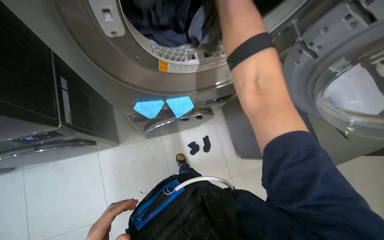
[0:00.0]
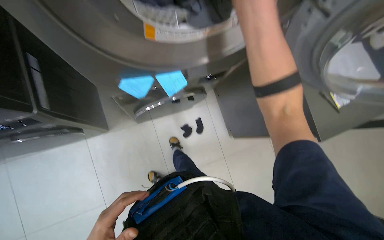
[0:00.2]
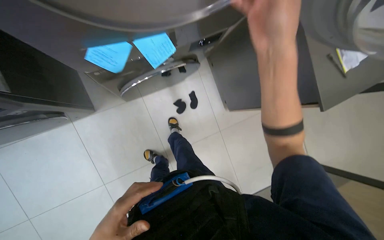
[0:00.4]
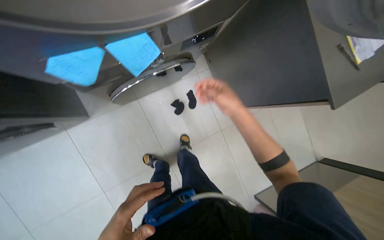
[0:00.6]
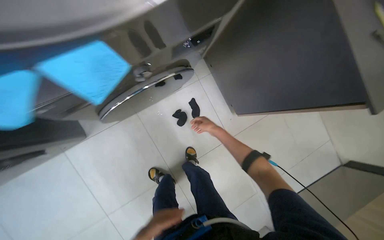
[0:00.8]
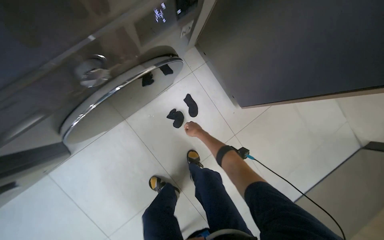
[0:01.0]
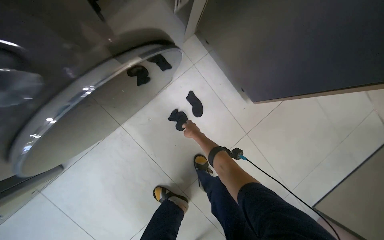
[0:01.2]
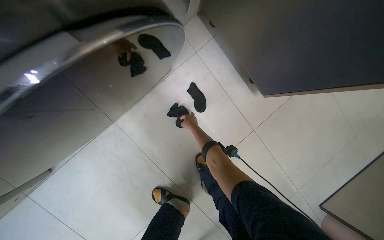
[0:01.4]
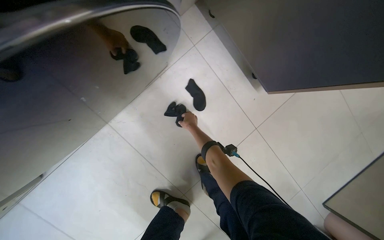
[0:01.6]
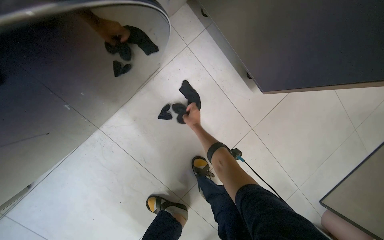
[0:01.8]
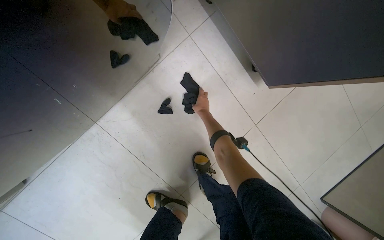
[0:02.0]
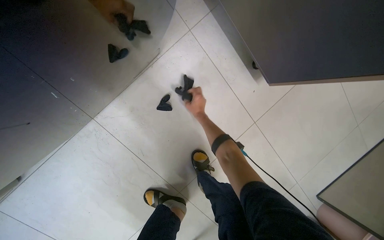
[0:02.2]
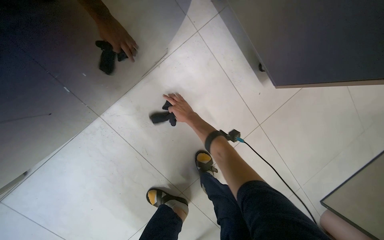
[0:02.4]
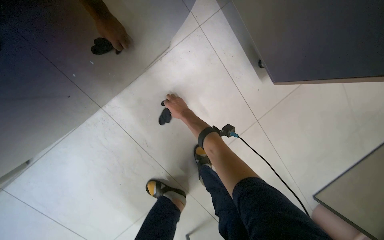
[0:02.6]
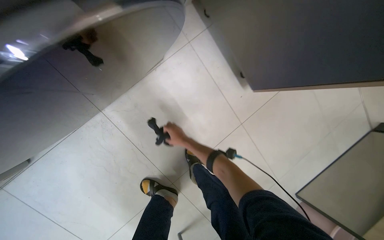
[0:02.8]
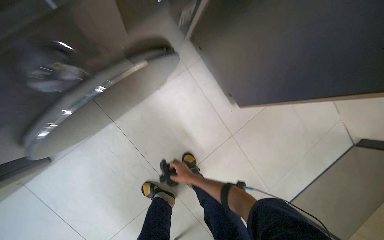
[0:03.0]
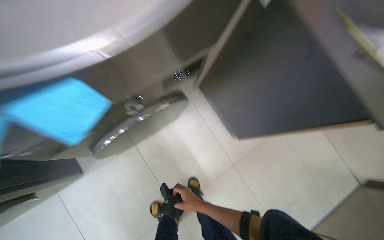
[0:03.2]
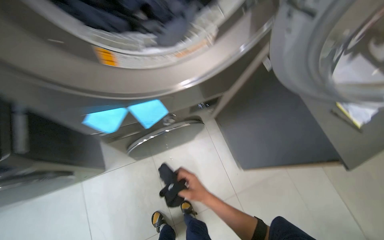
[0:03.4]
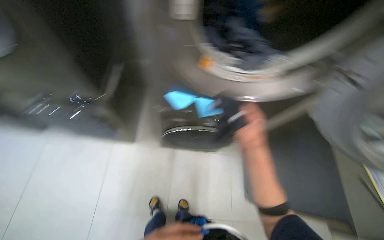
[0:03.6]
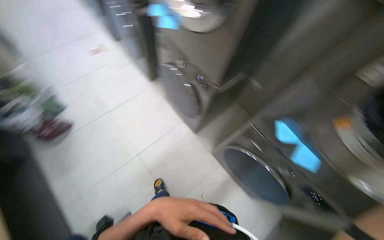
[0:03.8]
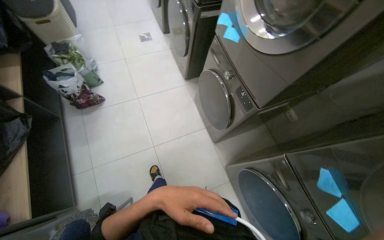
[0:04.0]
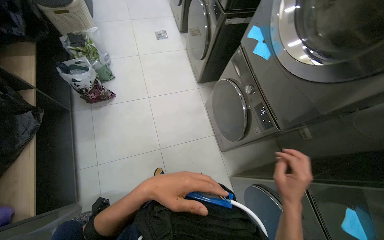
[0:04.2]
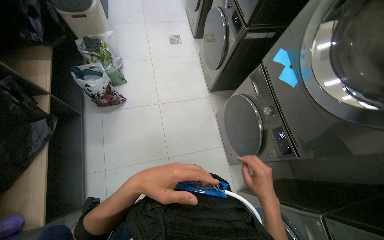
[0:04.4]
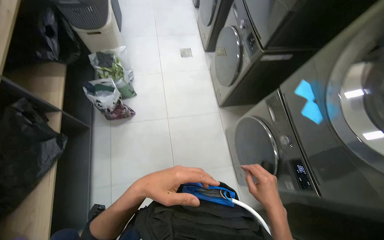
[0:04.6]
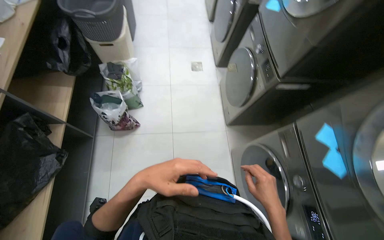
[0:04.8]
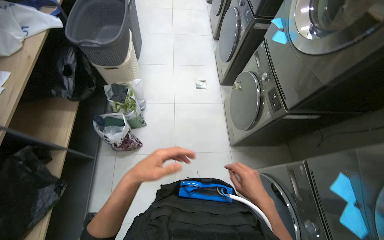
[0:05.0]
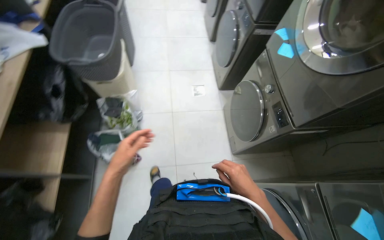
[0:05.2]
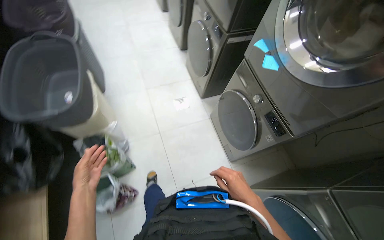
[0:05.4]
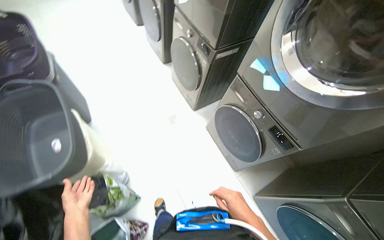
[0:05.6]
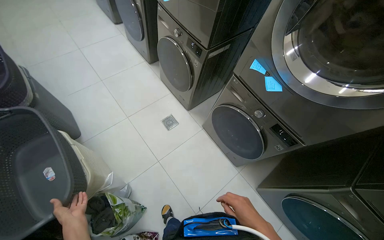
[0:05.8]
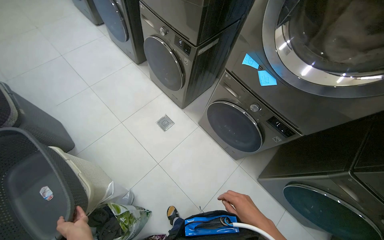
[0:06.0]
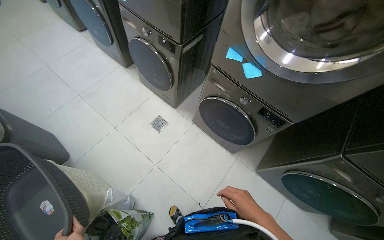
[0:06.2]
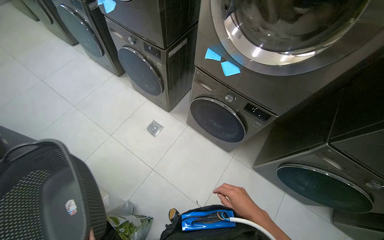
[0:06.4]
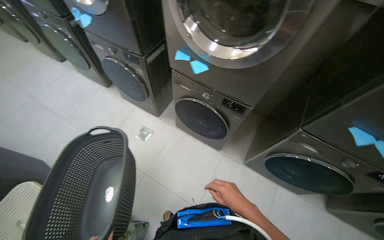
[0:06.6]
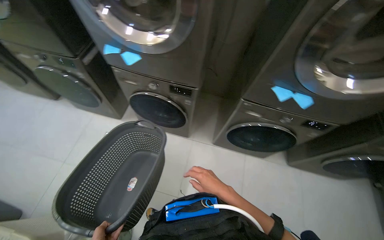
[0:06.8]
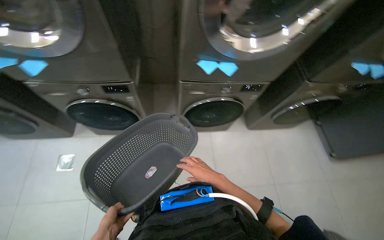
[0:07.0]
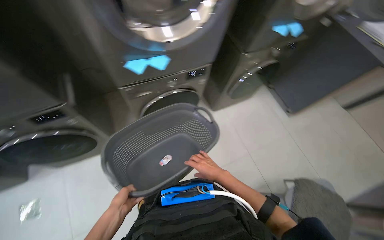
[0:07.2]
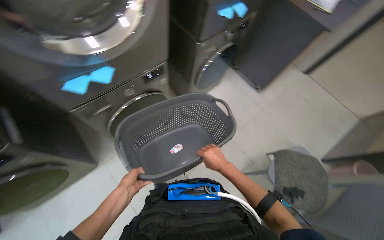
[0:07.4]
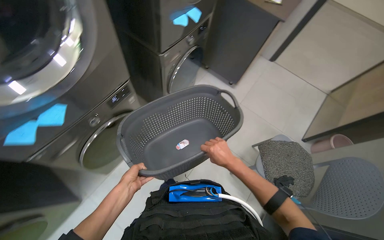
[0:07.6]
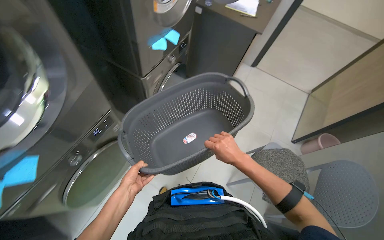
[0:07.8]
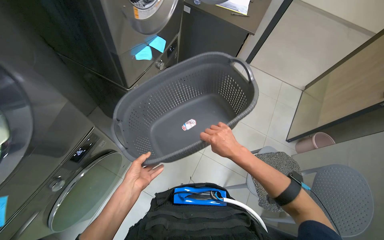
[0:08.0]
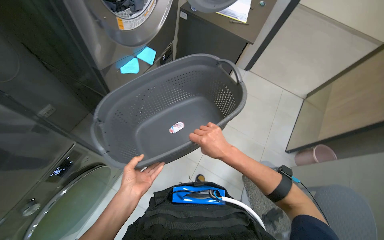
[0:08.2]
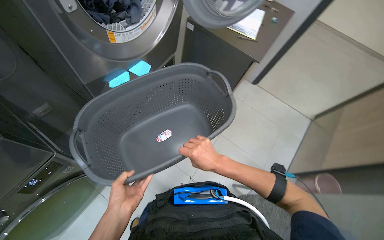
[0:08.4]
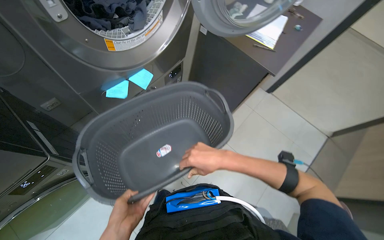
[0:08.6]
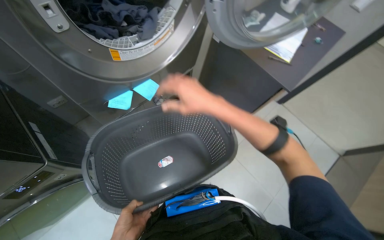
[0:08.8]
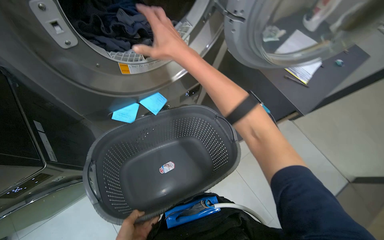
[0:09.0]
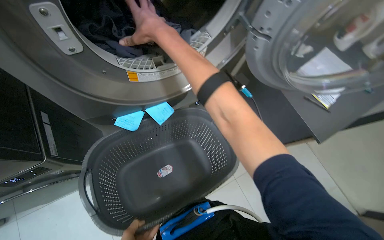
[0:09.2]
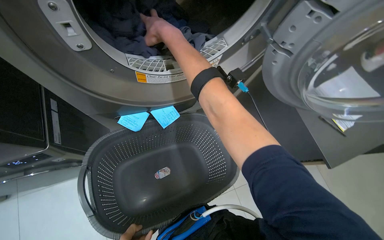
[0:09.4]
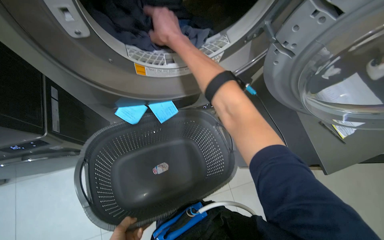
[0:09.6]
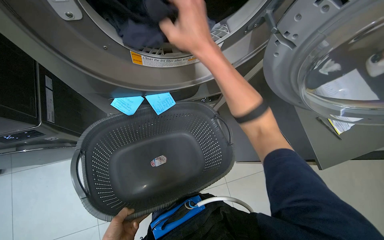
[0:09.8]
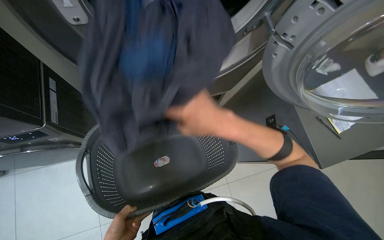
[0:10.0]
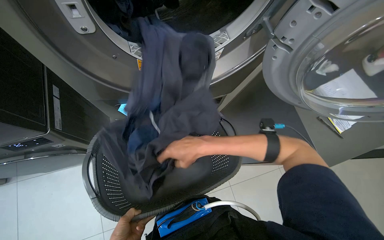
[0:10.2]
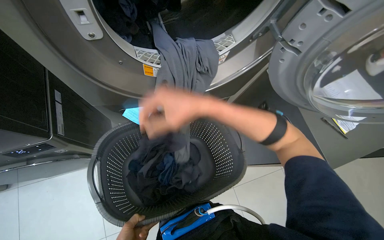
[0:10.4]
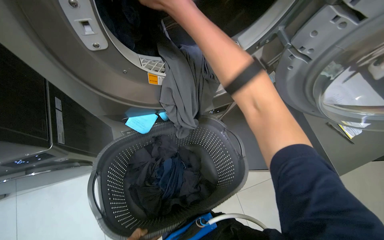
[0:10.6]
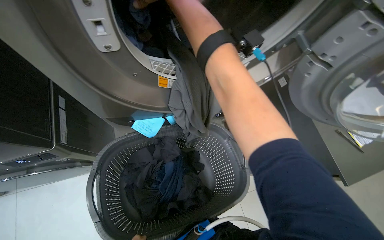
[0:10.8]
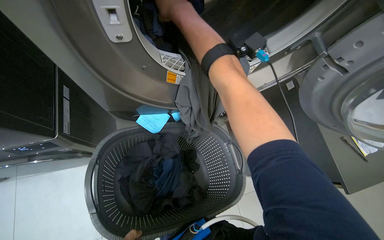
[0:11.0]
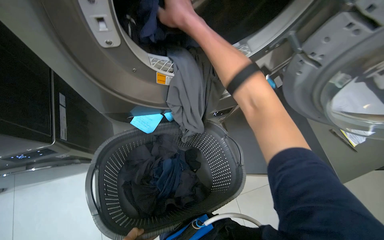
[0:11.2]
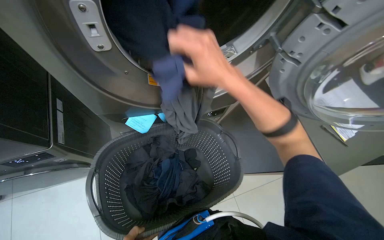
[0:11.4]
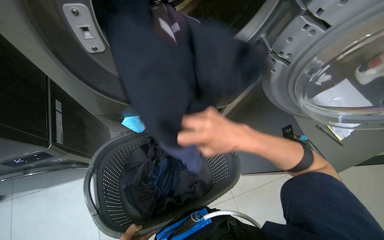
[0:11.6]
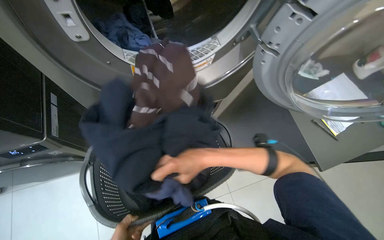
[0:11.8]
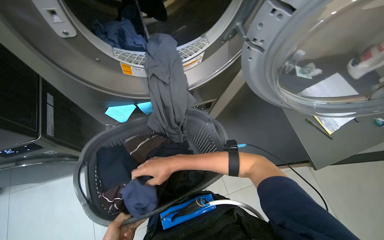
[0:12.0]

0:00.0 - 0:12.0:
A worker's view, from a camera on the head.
Job: managing laundry.
The whole recording: Unloading dryer and collecting clothes. The worker unloads clothes from the dryer into a laundry basket and cleans the lint filter.
0:00.0 - 0:01.6: The camera travels approximately 70 cm. The camera pitches downward, by about 25 degrees.
0:01.6 - 0:03.0: The right hand shifts about 25 cm down the picture.
0:03.0 - 0:04.4: The camera travels approximately 80 cm. The wearer looks about 105 degrees further to the left. The view tilts some 30 degrees upward.
0:04.4 - 0:06.0: The camera travels roughly 1 m. The head rotates approximately 35 degrees to the right.
0:06.0 - 0:07.6: The wearer moves approximately 90 cm. The wearer looks some 100 degrees further to the right.
0:07.6 - 0:09.0: The head travels approximately 60 cm.
0:09.0 - 0:10.4: The right hand goes up and down the picture, approximately 30 cm each way, reversing 2 times.

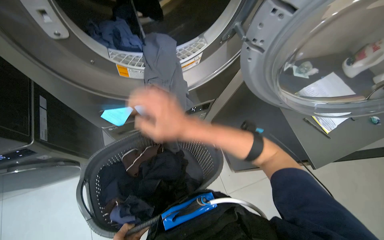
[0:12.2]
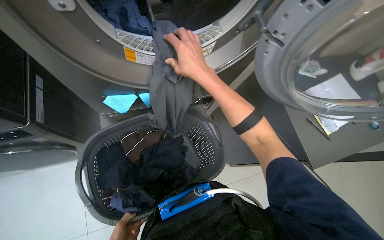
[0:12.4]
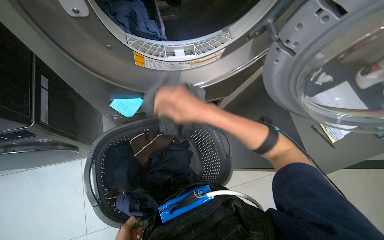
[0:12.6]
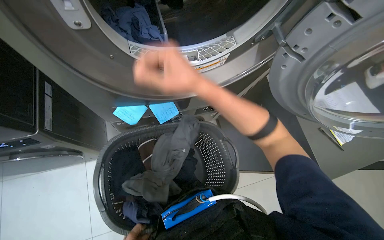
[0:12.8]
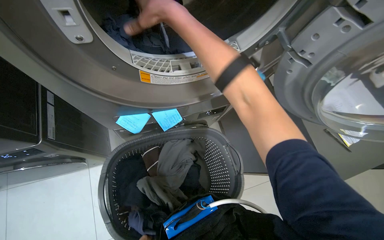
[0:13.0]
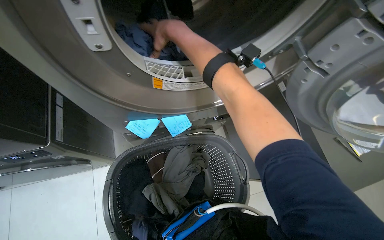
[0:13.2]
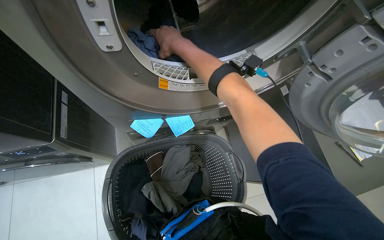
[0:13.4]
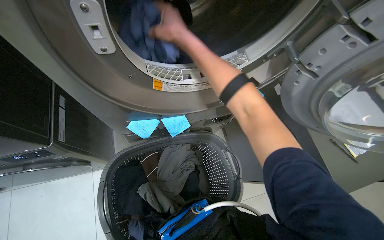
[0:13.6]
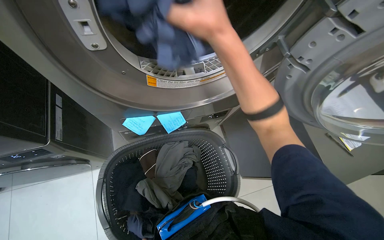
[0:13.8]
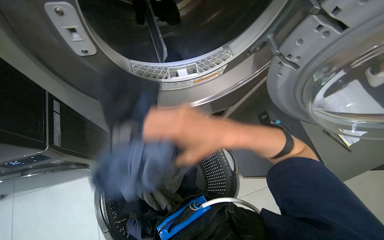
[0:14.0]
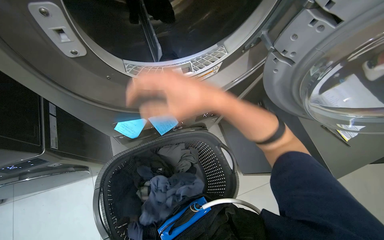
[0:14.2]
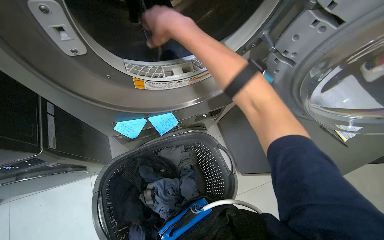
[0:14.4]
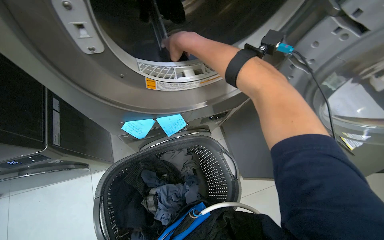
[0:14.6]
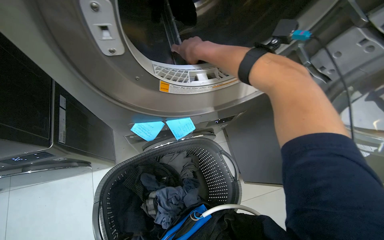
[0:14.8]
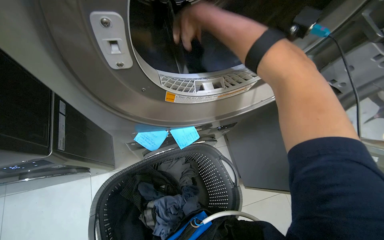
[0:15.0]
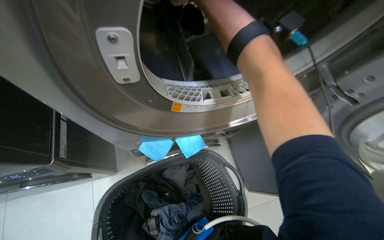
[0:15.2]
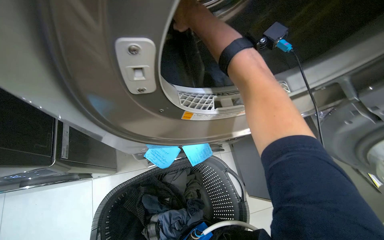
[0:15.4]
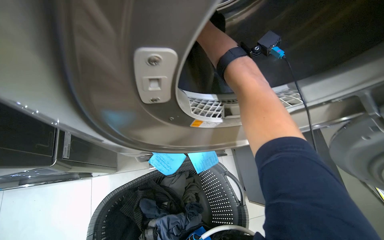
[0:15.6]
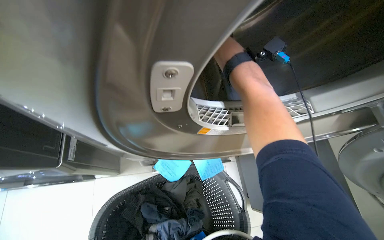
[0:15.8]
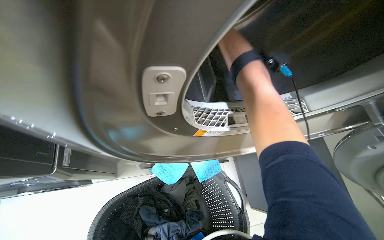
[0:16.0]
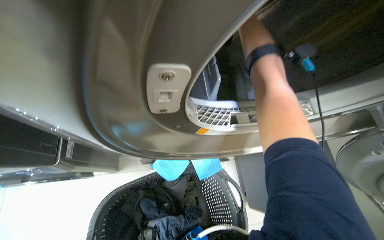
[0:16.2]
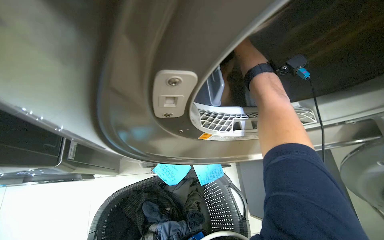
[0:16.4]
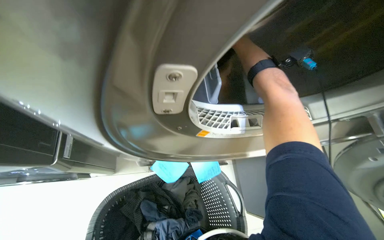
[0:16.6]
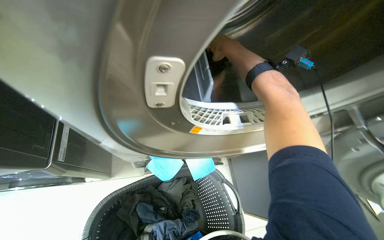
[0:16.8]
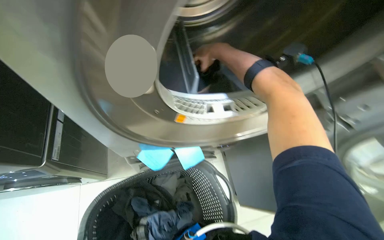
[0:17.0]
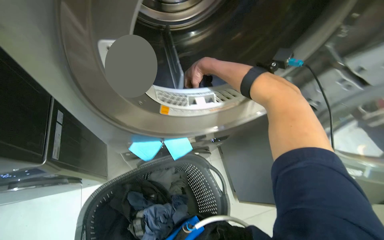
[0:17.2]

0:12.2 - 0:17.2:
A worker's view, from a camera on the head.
Job: managing laundry.
The whole recording: Unloading dryer and collecting clothes. The worker unloads clothes from the dryer into a laundry basket and cleans the lint filter.
0:12.2 - 0:13.8: The right hand goes up and down the picture, approximately 25 cm each way, reversing 3 times.

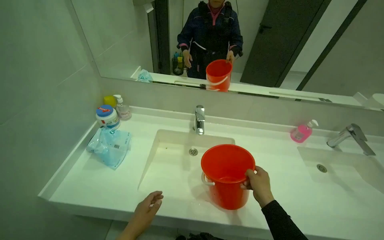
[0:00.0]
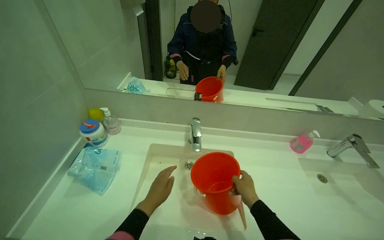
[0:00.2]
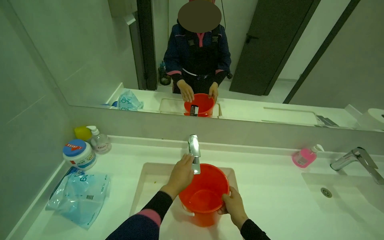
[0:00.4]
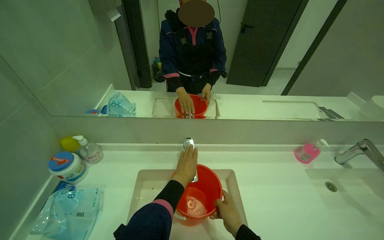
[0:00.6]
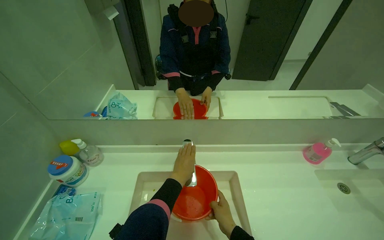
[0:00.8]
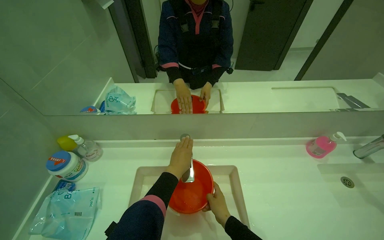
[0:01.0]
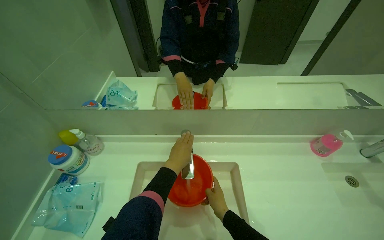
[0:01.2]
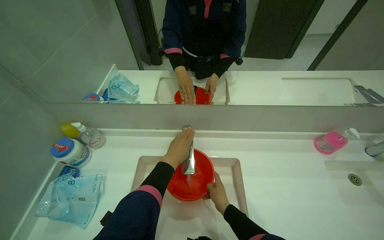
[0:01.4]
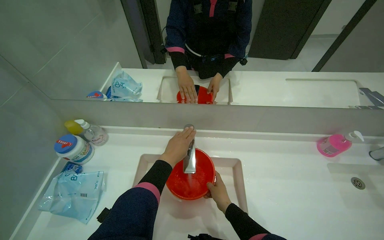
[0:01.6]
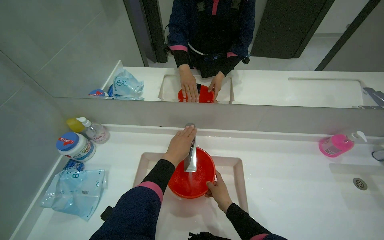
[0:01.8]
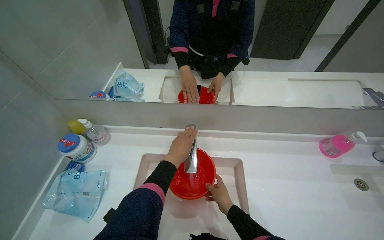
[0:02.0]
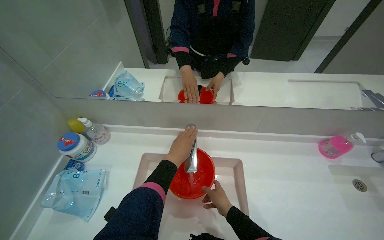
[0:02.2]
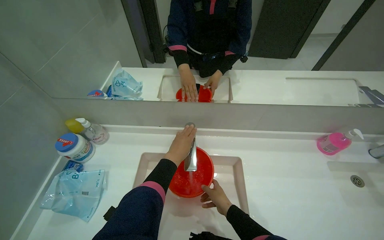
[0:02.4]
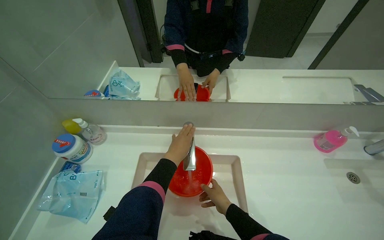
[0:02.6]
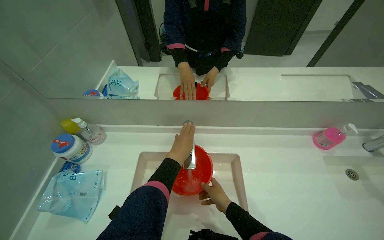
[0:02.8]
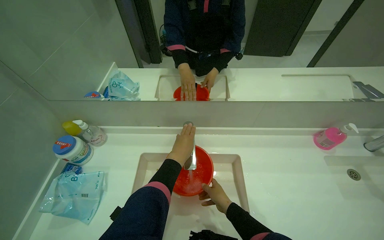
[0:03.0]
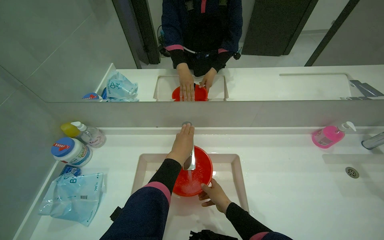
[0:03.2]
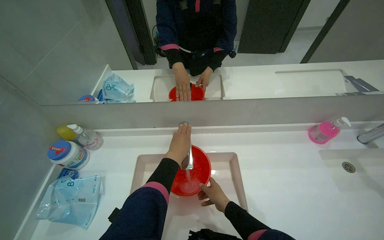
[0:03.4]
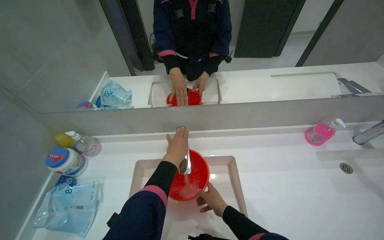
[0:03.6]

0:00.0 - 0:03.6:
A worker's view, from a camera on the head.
Job: preparing cleaning supplies.
The whole recording: Filling bucket with water. The worker fills a red bucket with water from the sink faucet.
0:00.0 - 0:01.8: The left hand goes about 40 cm up the picture, while the right hand moves to the left, roughly 10 cm.
0:01.8 - 0:03.6: The hands make small movements and keep their place.
